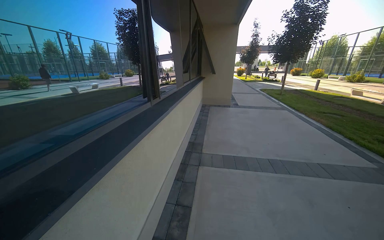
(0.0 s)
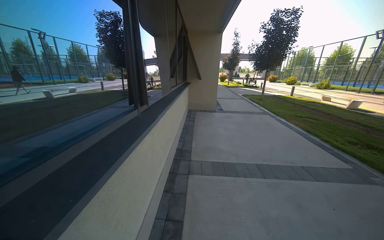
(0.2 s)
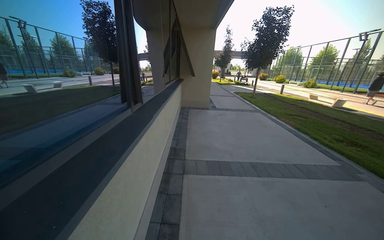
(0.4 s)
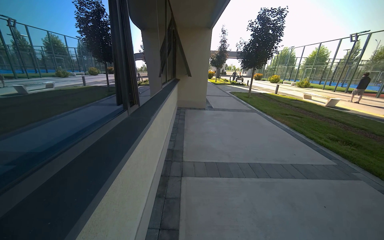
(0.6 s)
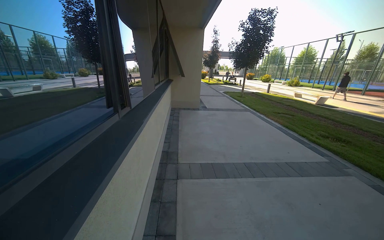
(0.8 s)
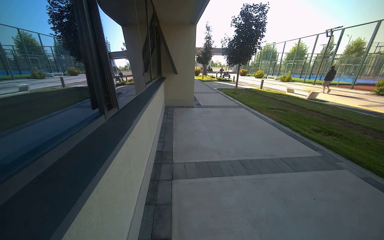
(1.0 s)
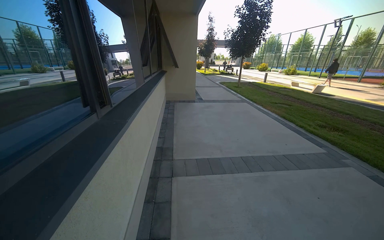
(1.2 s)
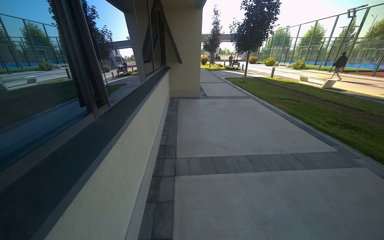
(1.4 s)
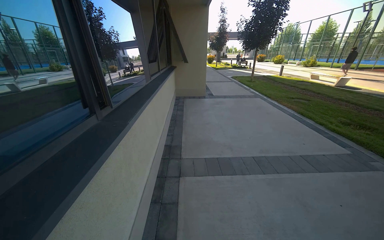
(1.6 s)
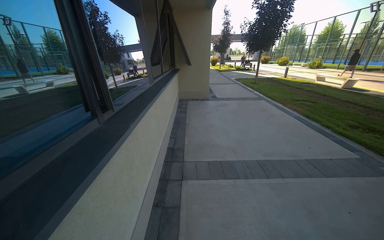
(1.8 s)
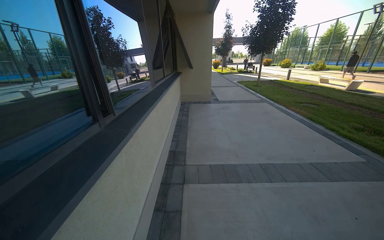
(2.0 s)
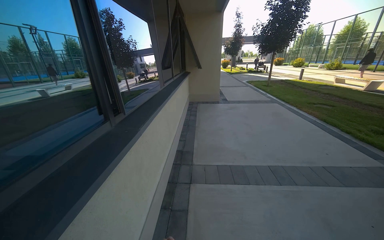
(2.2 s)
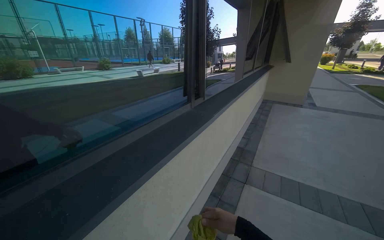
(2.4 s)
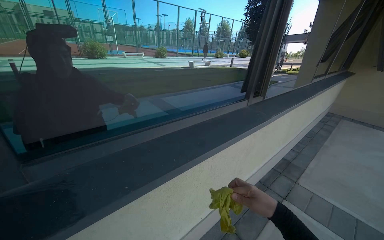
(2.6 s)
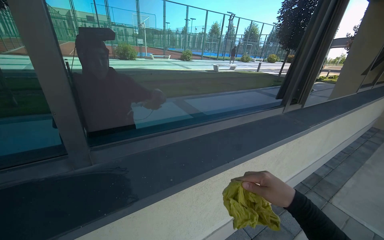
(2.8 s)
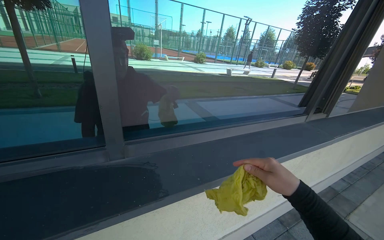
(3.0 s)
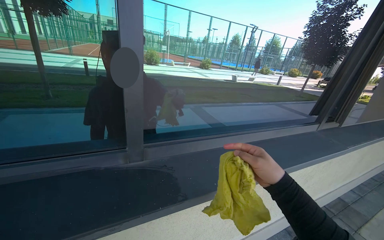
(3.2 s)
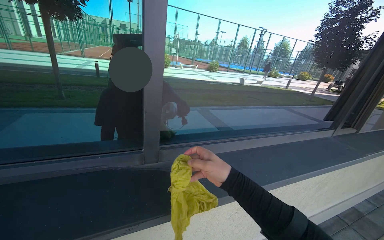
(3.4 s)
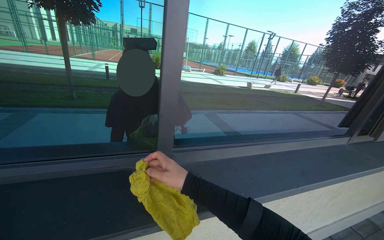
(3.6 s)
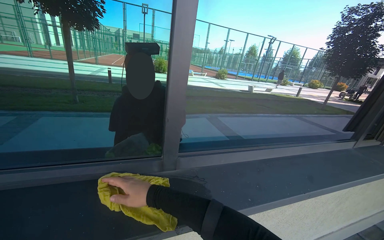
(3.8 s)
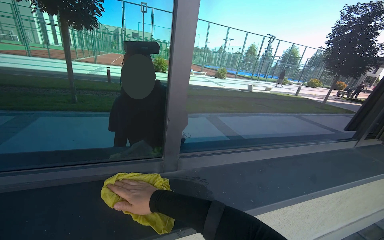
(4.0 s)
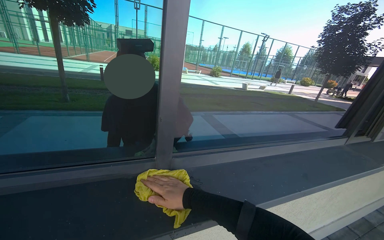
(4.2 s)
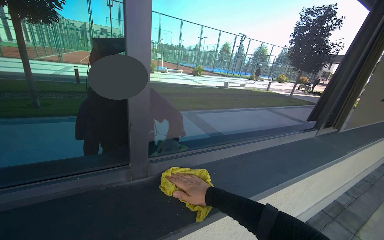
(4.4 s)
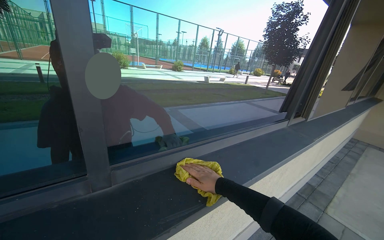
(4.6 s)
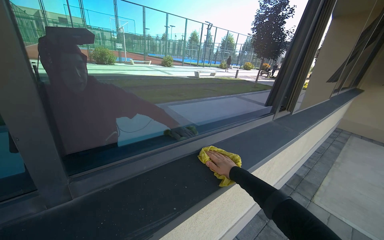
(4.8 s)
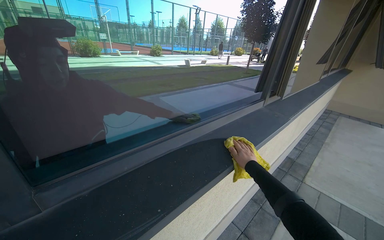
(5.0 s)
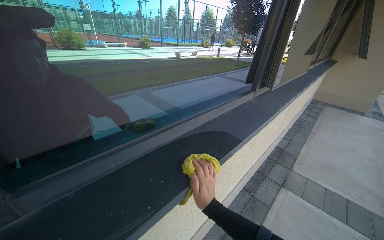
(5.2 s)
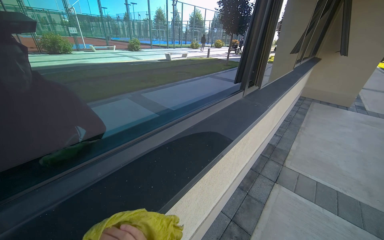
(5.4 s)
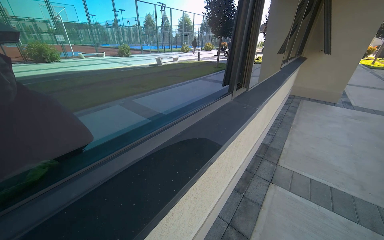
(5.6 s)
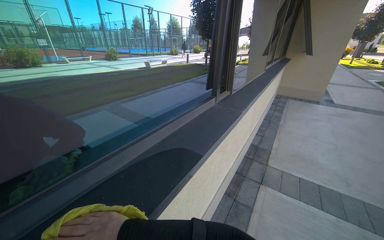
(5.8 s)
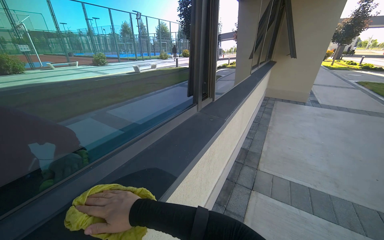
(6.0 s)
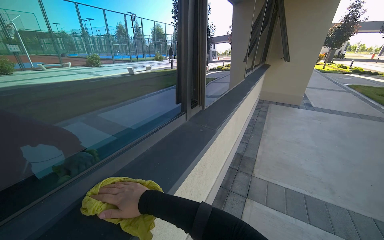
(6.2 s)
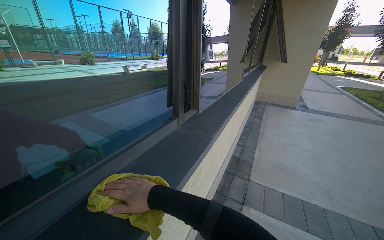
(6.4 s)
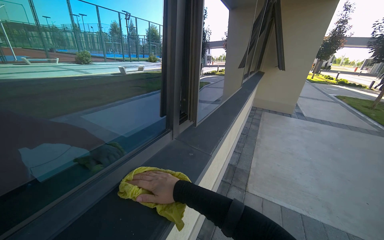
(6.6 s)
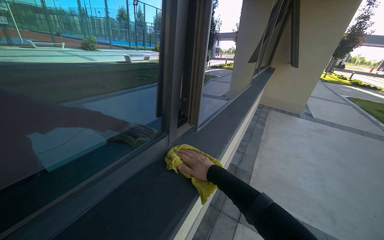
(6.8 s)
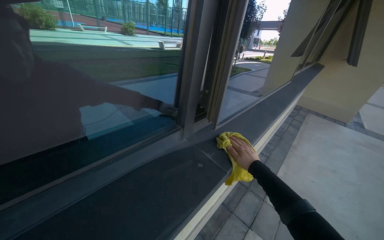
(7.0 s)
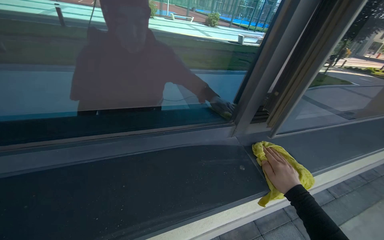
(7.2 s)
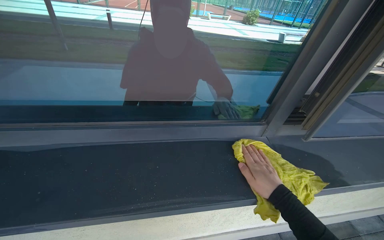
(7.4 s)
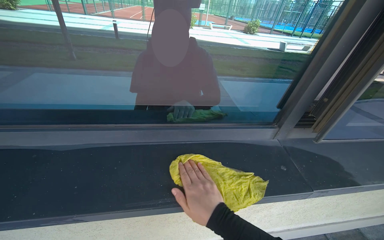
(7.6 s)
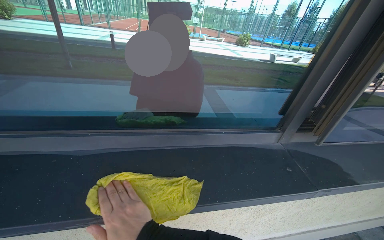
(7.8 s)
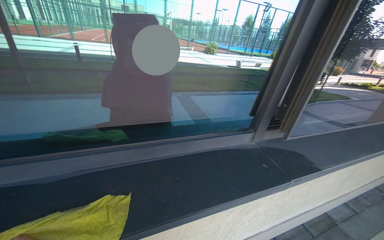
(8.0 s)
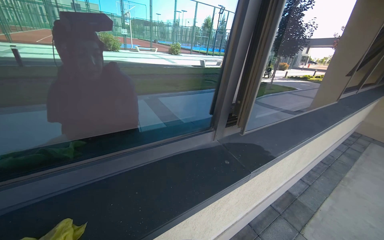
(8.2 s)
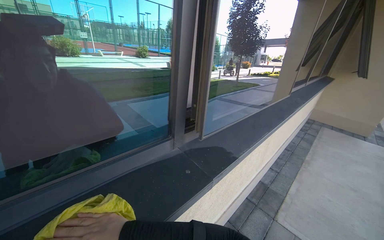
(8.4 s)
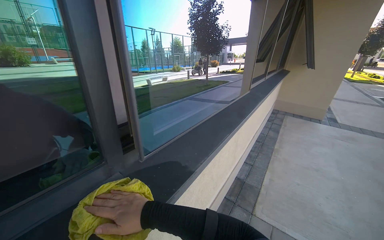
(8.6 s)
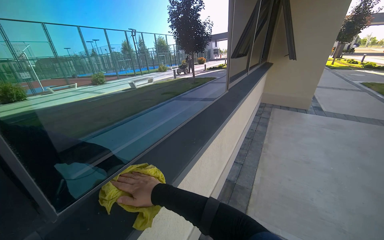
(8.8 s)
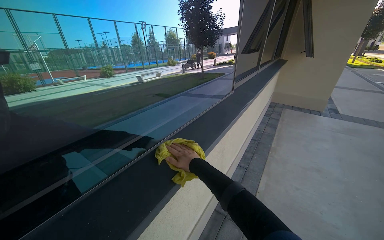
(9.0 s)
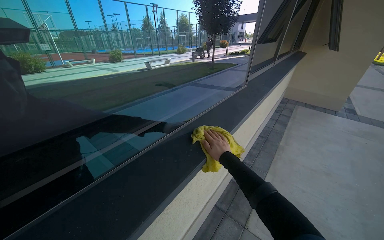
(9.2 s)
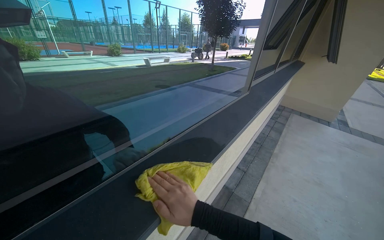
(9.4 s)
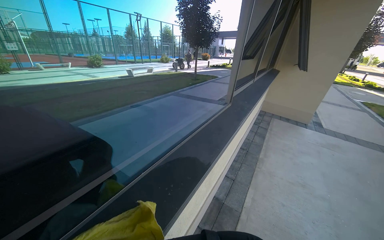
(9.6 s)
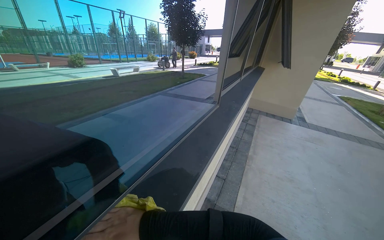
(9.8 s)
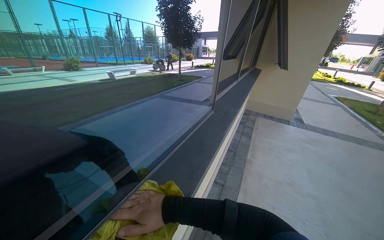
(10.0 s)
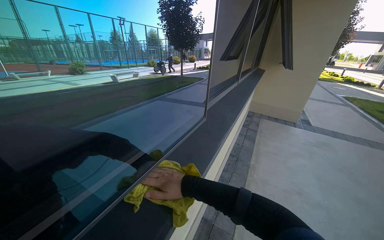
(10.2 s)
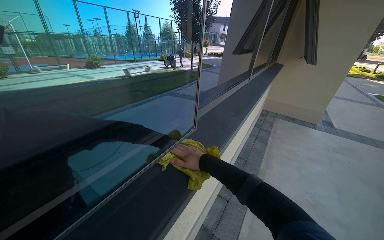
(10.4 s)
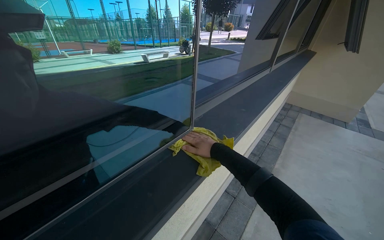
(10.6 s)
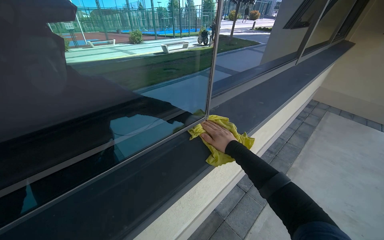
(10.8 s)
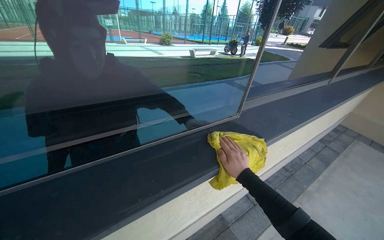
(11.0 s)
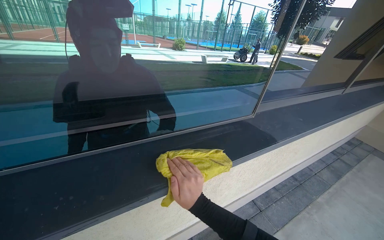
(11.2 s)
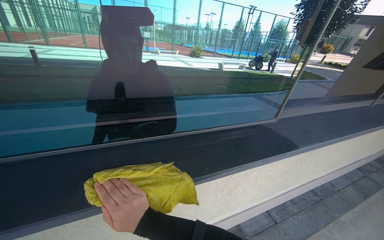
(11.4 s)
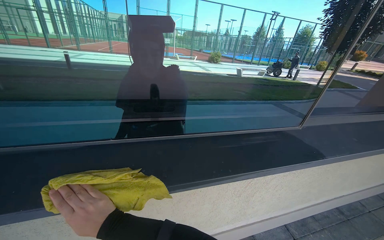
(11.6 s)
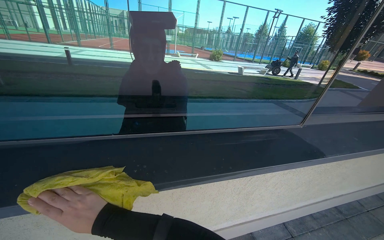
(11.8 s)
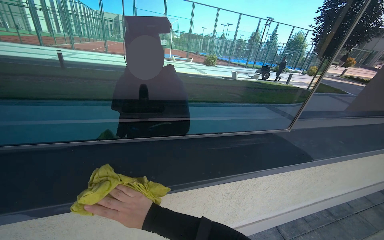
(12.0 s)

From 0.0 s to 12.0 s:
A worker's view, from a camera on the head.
Job: wiping surfaces.
The whole recording: Wiping window frame. The worker wipes the inside of the opened window frames with a yellow cloth.
From 0.0 s to 1.6 s: The camera is carried roughly 50 cm.
From 1.6 s to 3.0 s: The wearer's head swings about 65 degrees to the left.
From 3.0 s to 4.4 s: The right hand shifts about 35 cm to the left and farther from the camera.
From 4.4 s to 6.0 s: The wearer moves about 50 cm. The head rotates roughly 30 degrees to the right.
From 6.0 s to 7.6 s: The head travels some 40 cm. The head rotates roughly 50 degrees to the left.
From 7.6 s to 9.0 s: The camera travels approximately 60 cm. The wearer's head swings some 50 degrees to the right.
From 9.0 s to 10.4 s: The wearer moves roughly 60 cm.
From 10.4 s to 12.0 s: The head rotates some 40 degrees to the left.

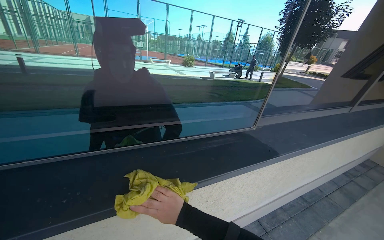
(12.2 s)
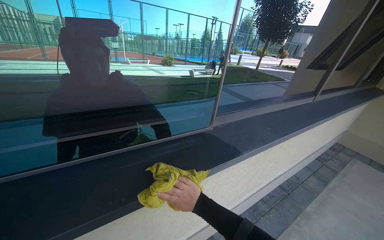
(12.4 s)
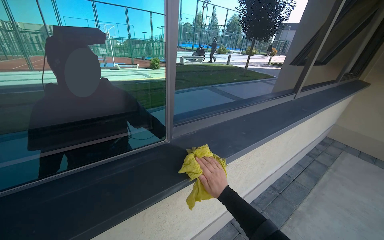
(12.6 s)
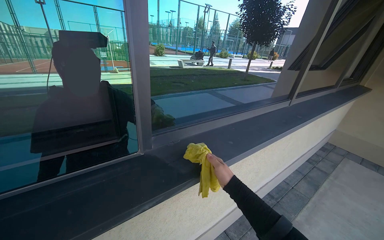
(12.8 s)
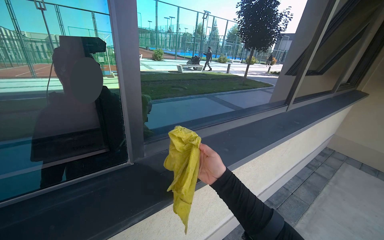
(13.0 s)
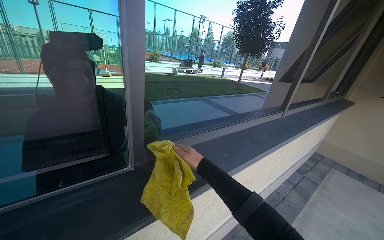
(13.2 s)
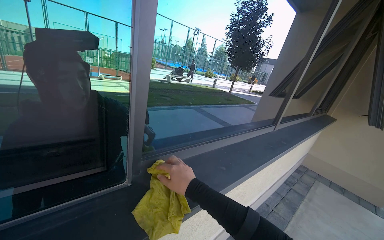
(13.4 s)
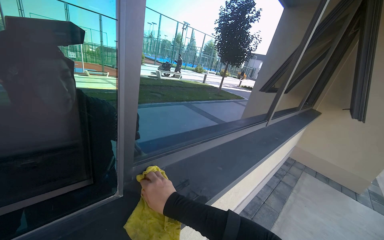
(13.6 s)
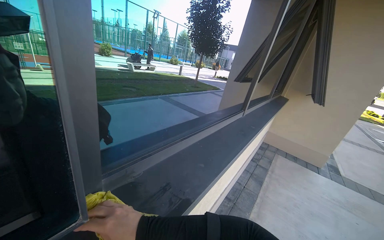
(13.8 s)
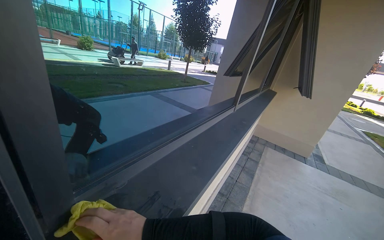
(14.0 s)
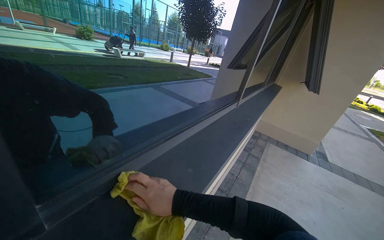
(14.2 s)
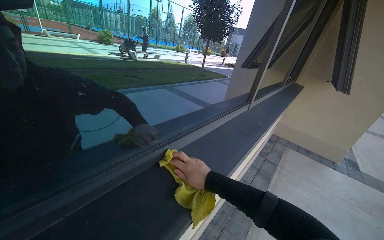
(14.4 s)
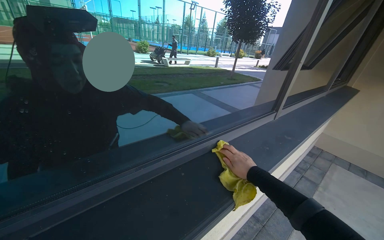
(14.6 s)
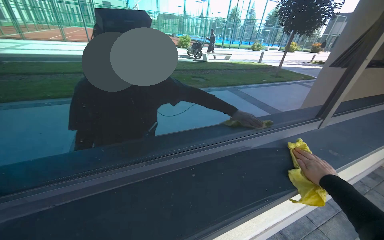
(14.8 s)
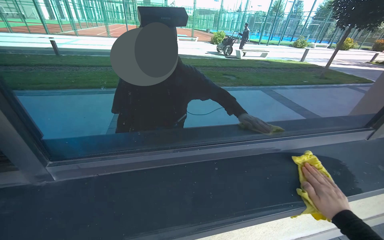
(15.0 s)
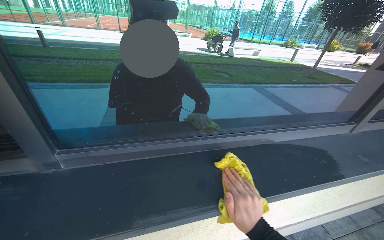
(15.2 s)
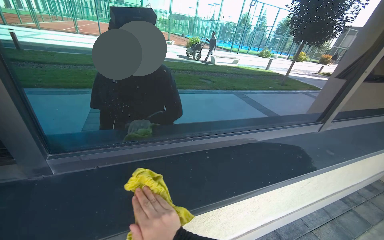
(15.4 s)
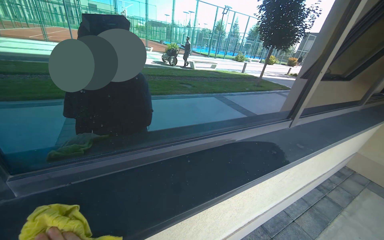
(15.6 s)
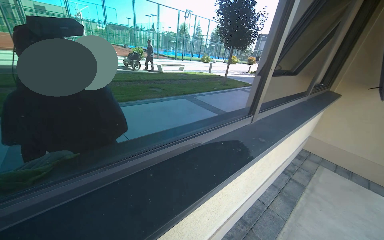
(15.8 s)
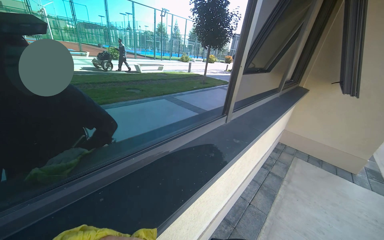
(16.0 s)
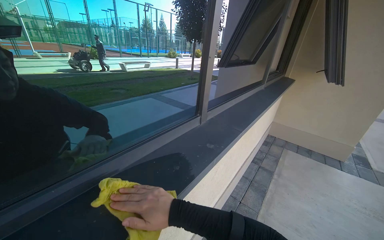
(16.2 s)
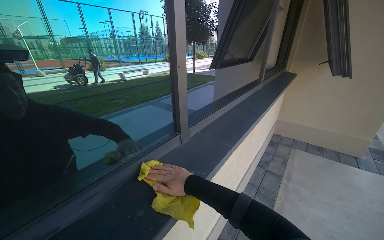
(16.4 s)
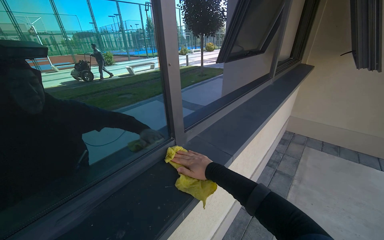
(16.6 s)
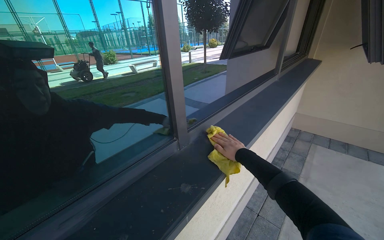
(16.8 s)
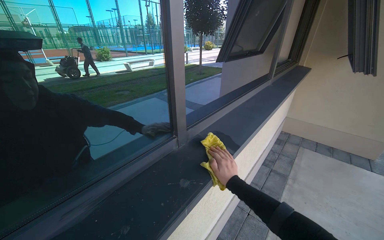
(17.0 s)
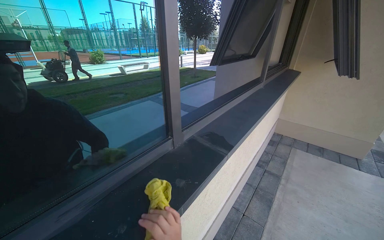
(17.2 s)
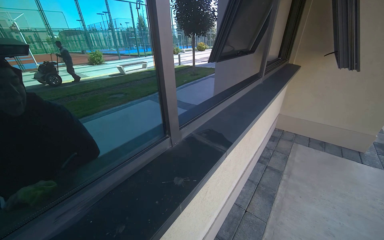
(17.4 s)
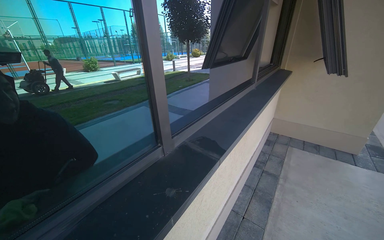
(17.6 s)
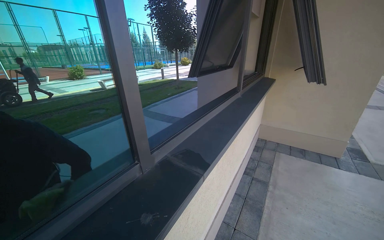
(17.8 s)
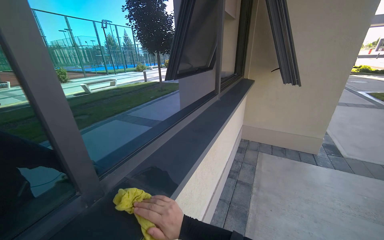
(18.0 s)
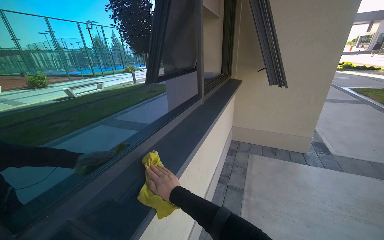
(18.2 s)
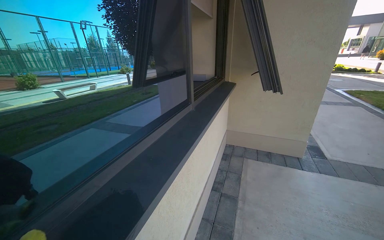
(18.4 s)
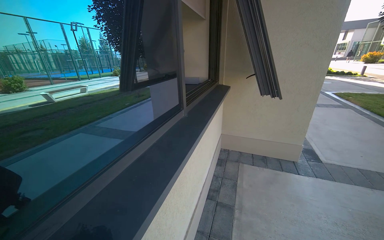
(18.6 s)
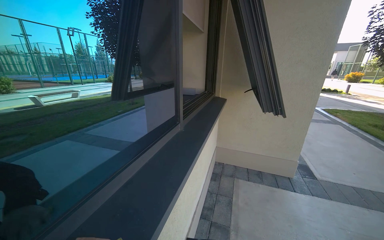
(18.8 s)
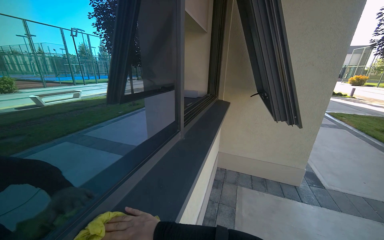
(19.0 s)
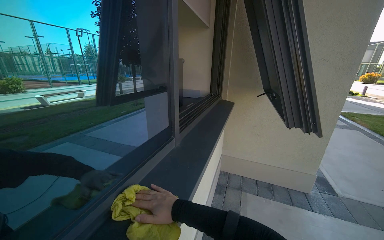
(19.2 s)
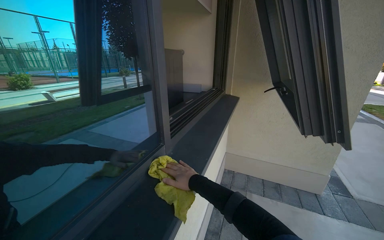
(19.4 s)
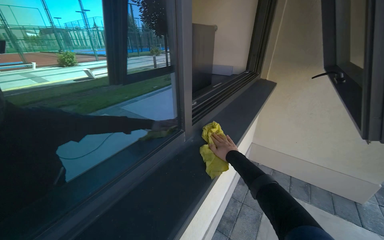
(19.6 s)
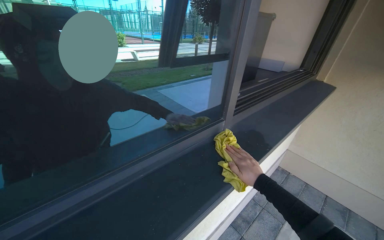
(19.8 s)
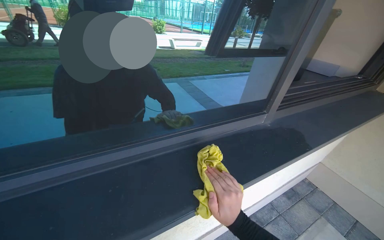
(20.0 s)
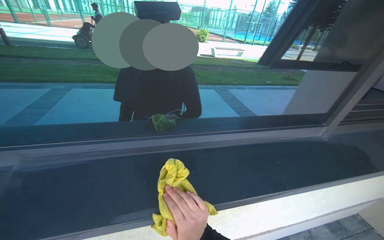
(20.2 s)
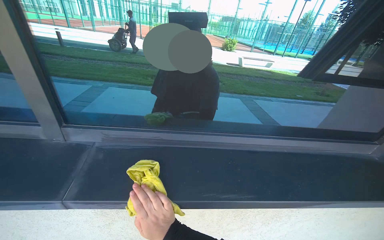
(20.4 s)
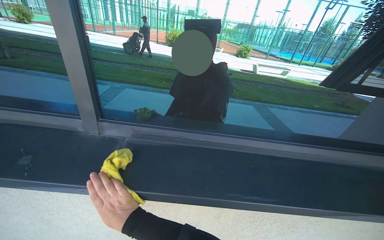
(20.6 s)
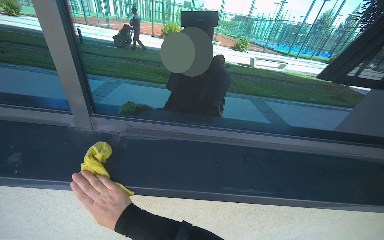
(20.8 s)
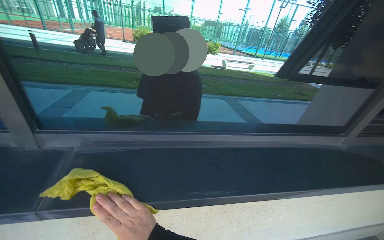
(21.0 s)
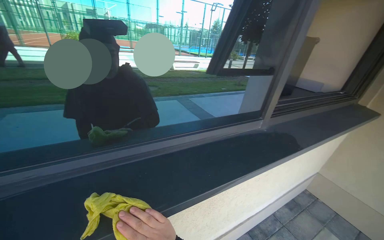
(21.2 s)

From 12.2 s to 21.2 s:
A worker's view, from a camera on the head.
Job: wiping surfaces.
The whole recording: Wiping window frame. The worker wipes the inside of the opened window frames with a yellow cloth.
From 13.8 s to 15.2 s: The head rotates approximately 35 degrees to the left.
From 15.2 s to 16.6 s: The wearer moves about 60 cm. The wearer's head swings approximately 35 degrees to the right.
From 16.6 s to 18.2 s: The view swings roughly 15 degrees to the right.
From 18.2 s to 19.8 s: The wearer moves approximately 70 cm. The head turns to the left by roughly 25 degrees.
